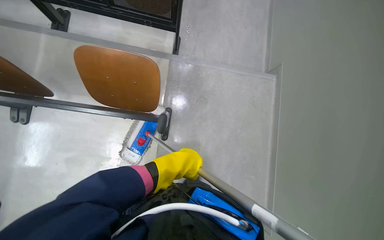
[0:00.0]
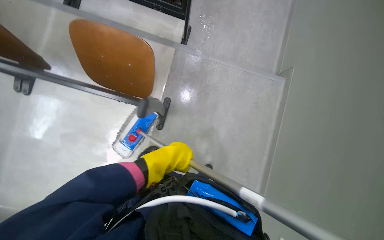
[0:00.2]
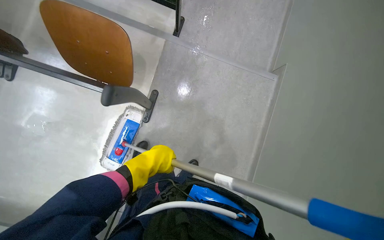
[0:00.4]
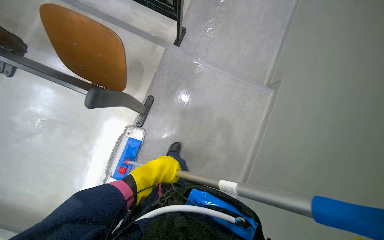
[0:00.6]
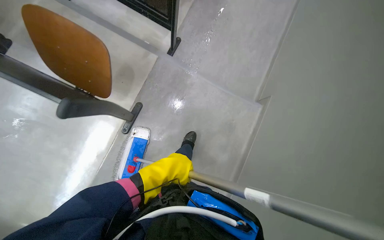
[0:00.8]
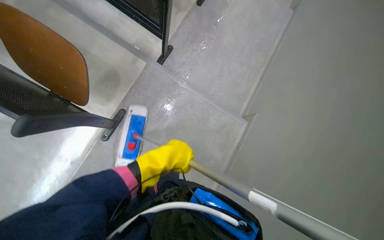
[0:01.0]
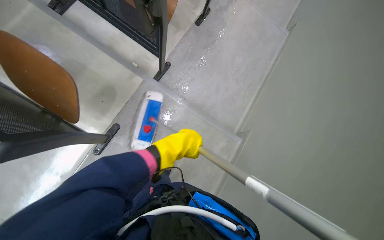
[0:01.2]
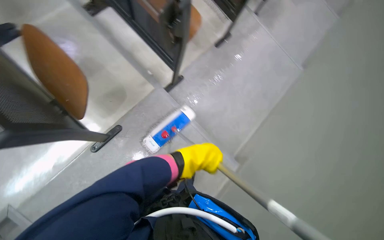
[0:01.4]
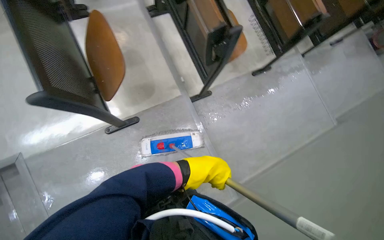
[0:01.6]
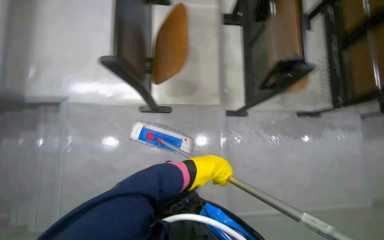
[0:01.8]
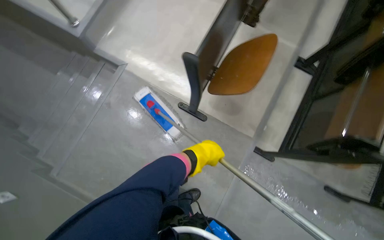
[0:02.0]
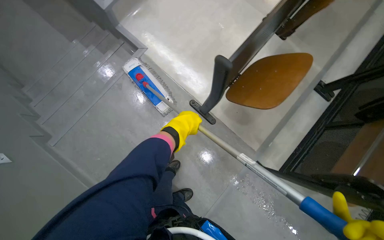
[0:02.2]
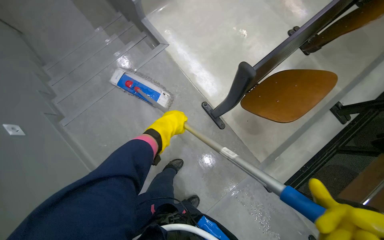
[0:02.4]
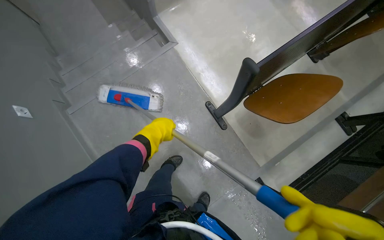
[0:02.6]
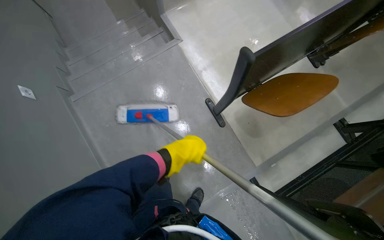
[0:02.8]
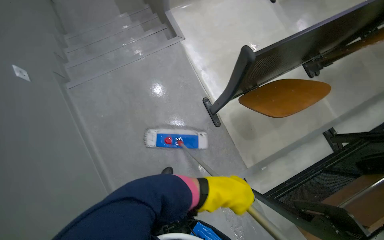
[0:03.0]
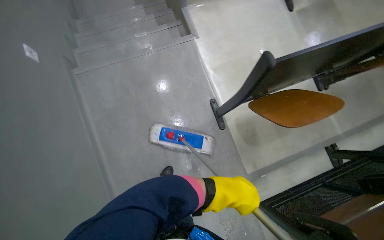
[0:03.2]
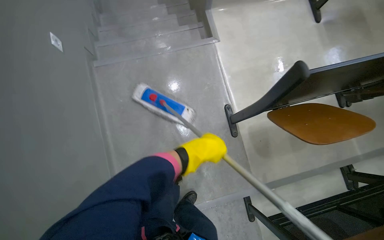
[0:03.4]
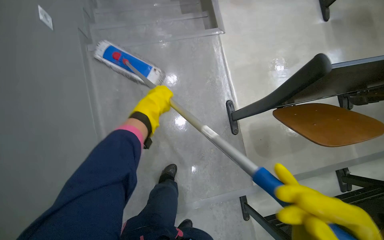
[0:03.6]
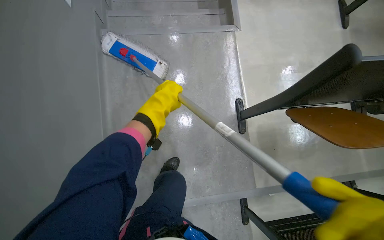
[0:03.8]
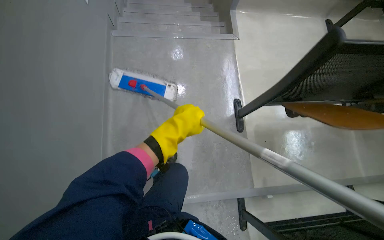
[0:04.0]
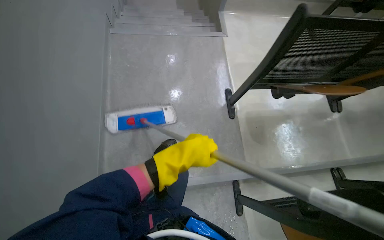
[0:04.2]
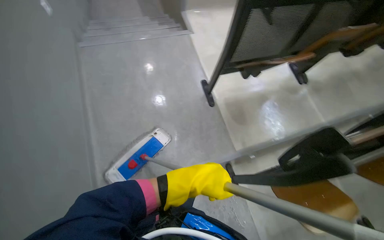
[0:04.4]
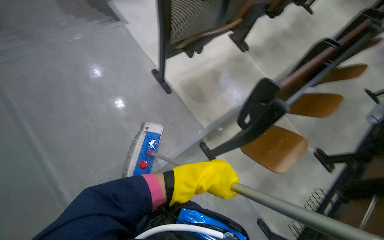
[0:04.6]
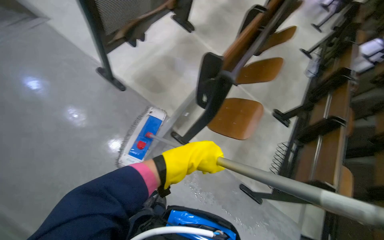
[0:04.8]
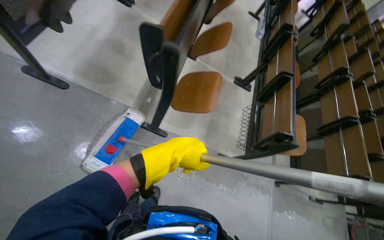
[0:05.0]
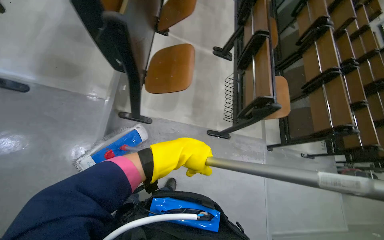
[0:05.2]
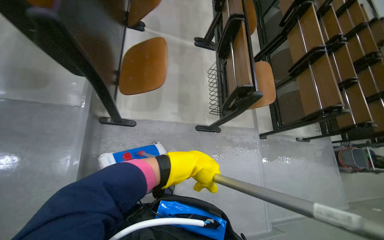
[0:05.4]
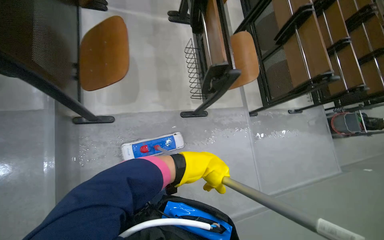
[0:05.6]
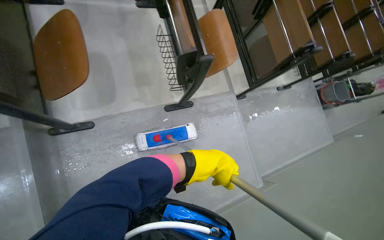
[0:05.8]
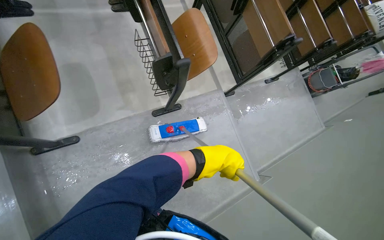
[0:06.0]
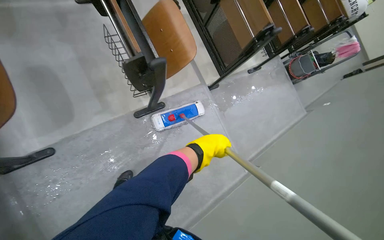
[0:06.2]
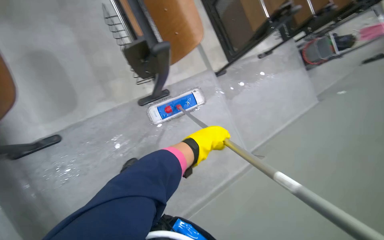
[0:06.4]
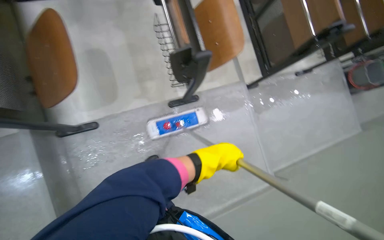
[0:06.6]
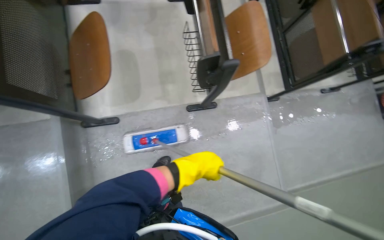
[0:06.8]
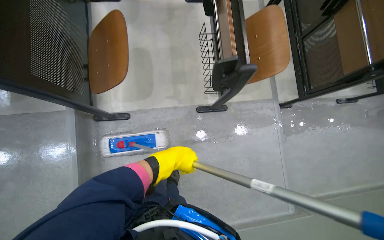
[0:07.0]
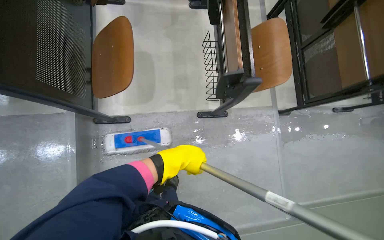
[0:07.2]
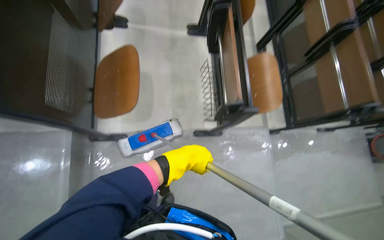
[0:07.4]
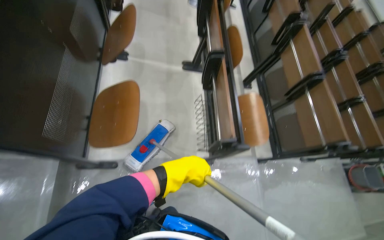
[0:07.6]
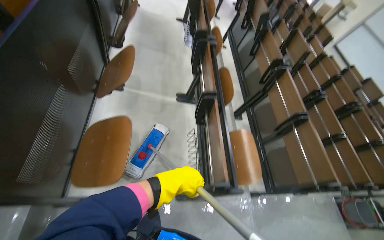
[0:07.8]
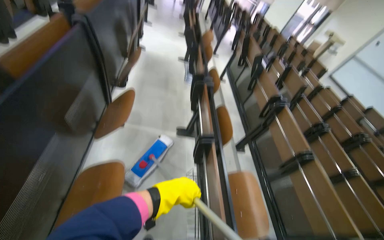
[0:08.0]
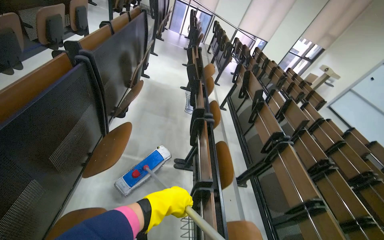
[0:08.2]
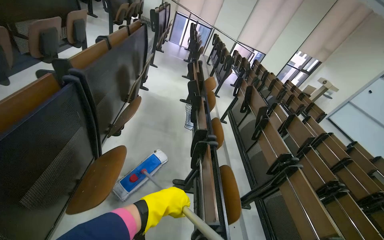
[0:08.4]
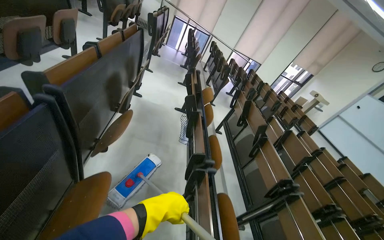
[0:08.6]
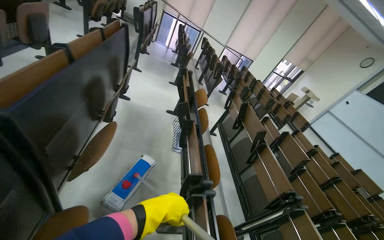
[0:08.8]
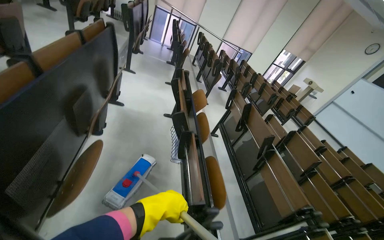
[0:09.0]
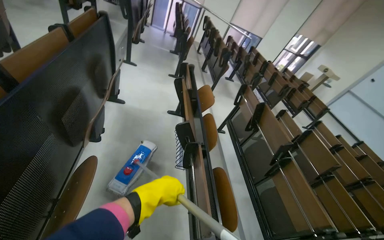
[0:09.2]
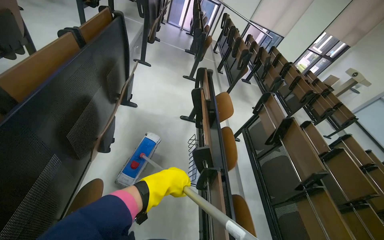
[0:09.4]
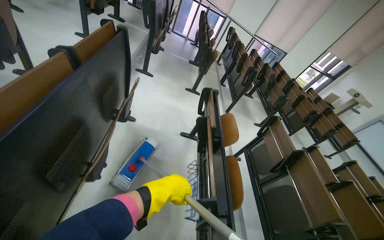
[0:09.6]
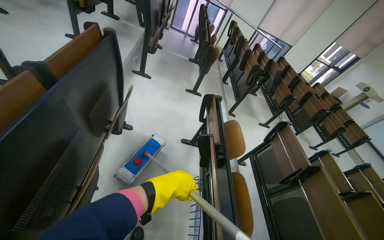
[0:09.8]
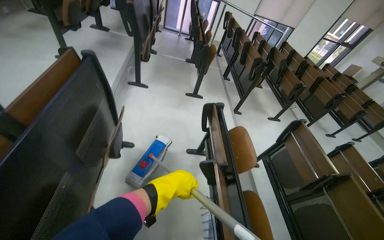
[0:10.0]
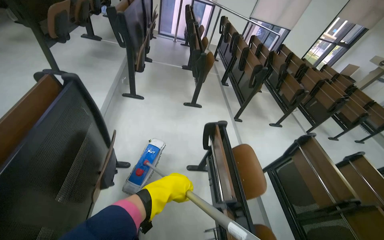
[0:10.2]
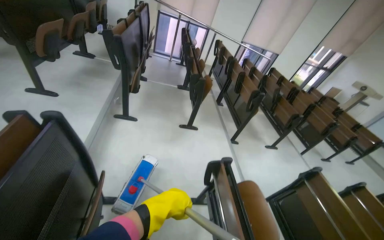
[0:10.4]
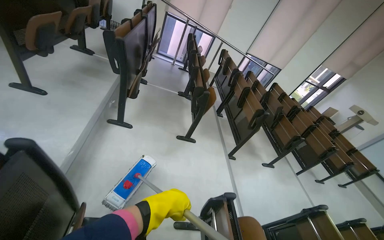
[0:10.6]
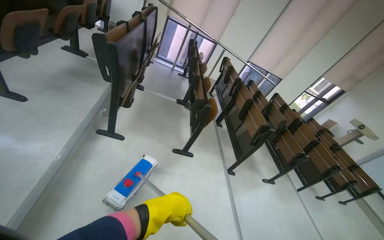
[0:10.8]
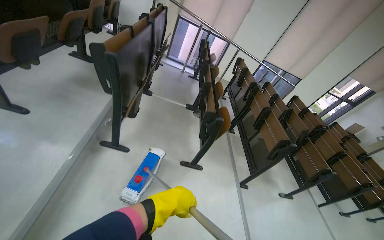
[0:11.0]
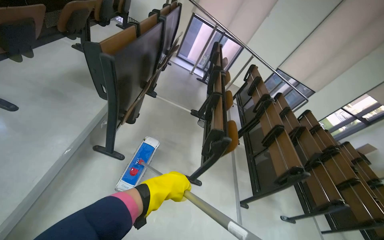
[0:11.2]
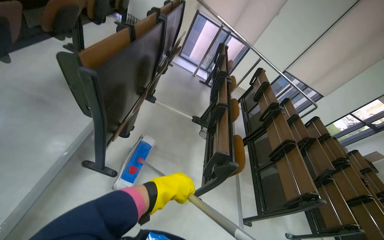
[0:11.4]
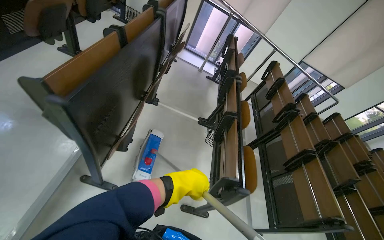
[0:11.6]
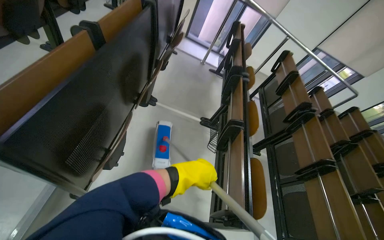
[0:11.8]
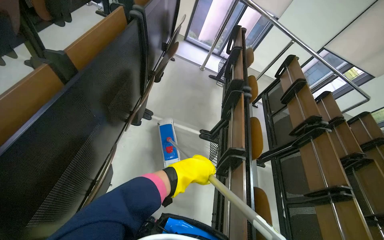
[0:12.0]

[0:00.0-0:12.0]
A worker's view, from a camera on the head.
Job: mopping floor.
The whole recording: Mopping auditorium floor. The worker mops the floor in the auditorium, moving between rows of desks.
0:00.0 to 0:01.6: The wearer moves roughly 50 cm. The camera pitches upward, by approximately 15 degrees. The scene turns about 55 degrees clockwise in the picture.
0:01.6 to 0:03.0: The head turns to the left by roughly 90 degrees.
0:03.0 to 0:04.4: The camera travels approximately 50 cm.
0:04.4 to 0:06.0: The head travels about 80 cm. The head turns to the right by approximately 90 degrees. The wearer looks about 35 degrees further downward.
0:06.0 to 0:07.6: The left hand shifts roughly 30 cm to the left.
0:07.6 to 0:09.0: The wearer moves roughly 1 m. The wearer looks some 30 degrees further upward.
0:09.0 to 0:10.4: The wearer moves some 1.5 m.
0:10.4 to 0:12.0: The camera is carried some 2 m.

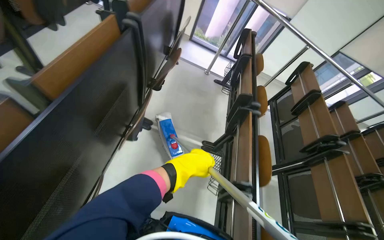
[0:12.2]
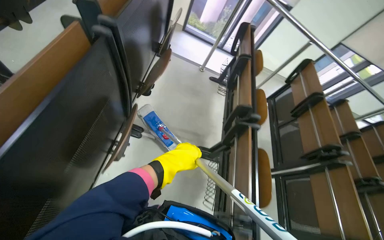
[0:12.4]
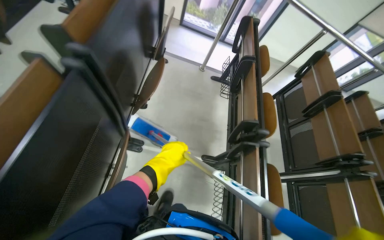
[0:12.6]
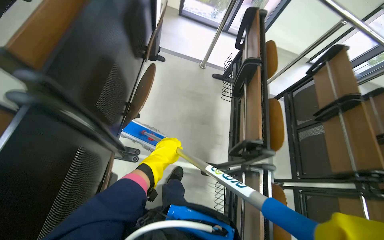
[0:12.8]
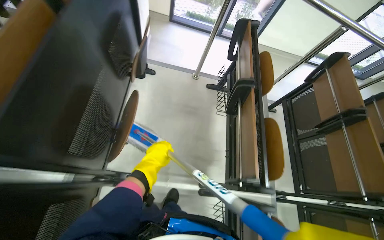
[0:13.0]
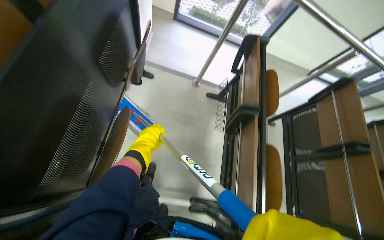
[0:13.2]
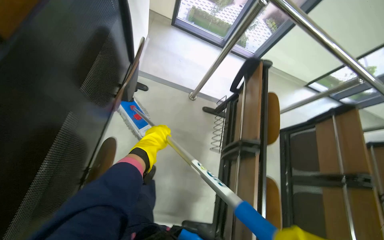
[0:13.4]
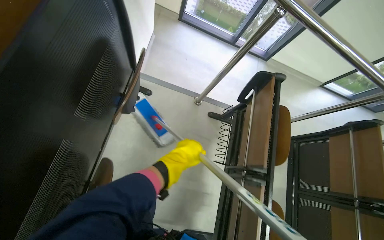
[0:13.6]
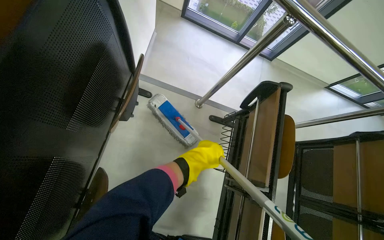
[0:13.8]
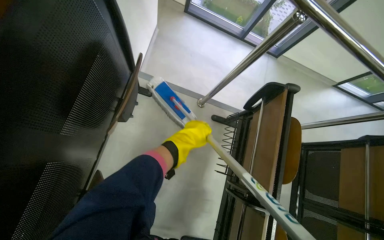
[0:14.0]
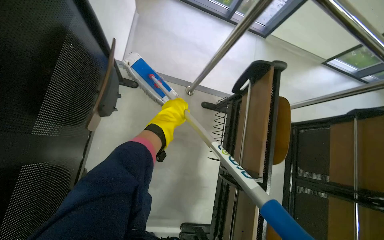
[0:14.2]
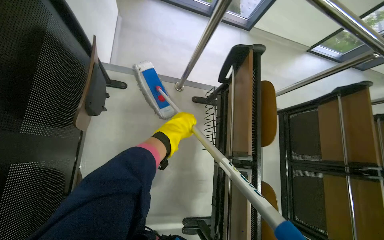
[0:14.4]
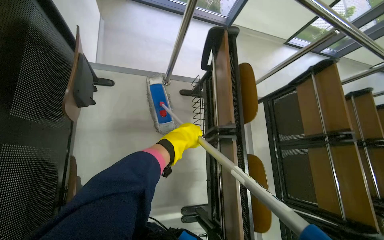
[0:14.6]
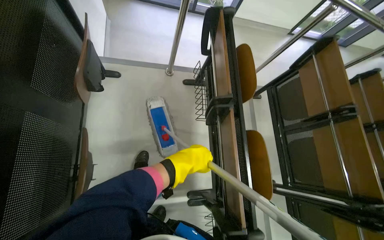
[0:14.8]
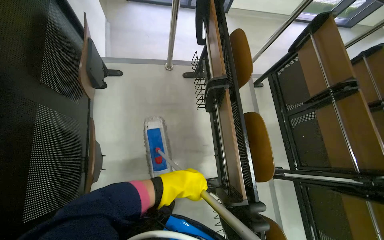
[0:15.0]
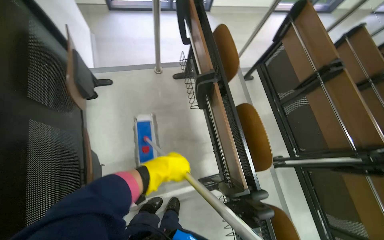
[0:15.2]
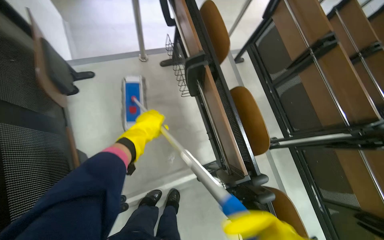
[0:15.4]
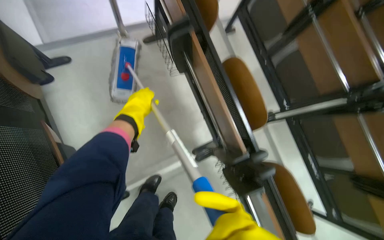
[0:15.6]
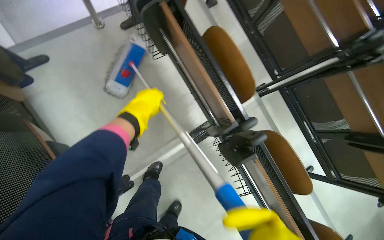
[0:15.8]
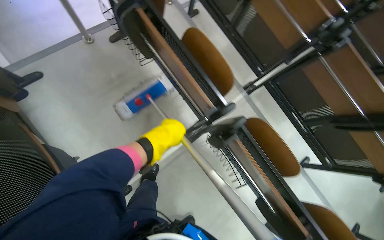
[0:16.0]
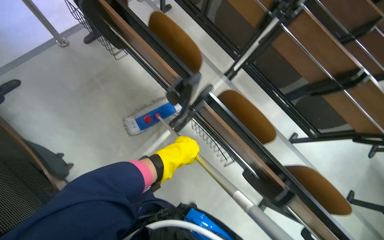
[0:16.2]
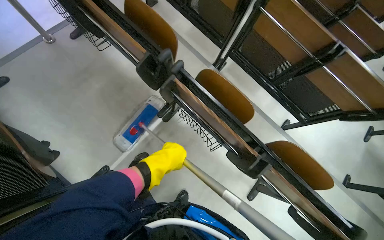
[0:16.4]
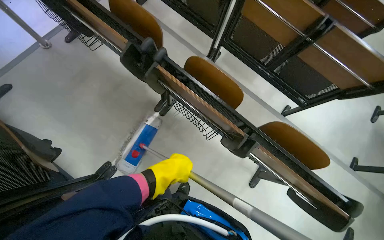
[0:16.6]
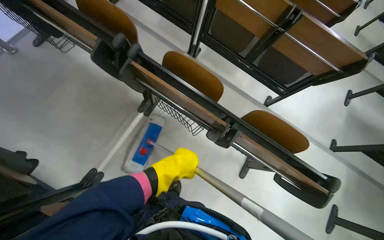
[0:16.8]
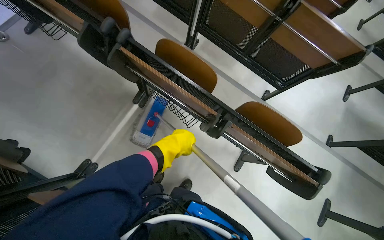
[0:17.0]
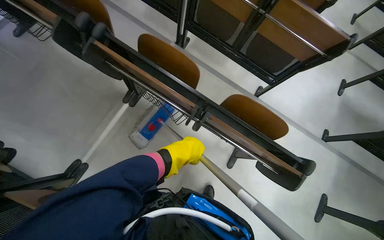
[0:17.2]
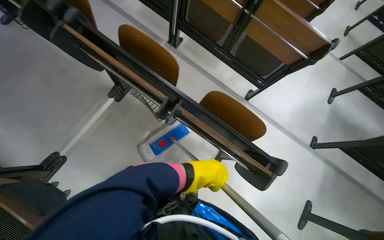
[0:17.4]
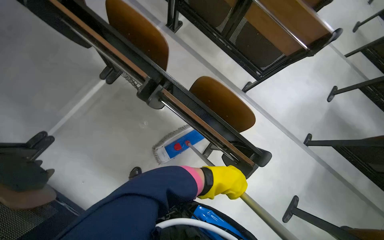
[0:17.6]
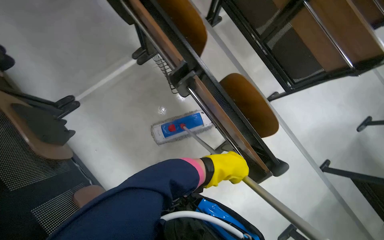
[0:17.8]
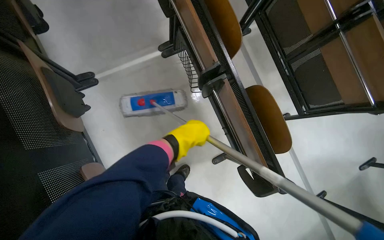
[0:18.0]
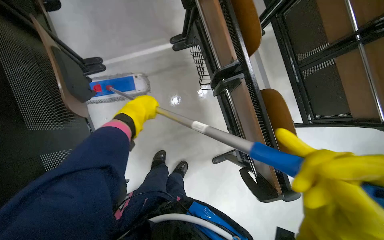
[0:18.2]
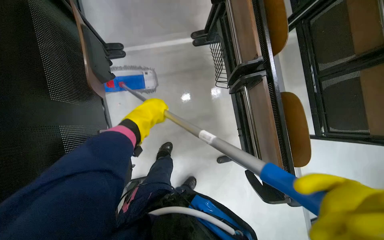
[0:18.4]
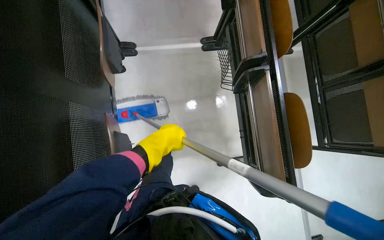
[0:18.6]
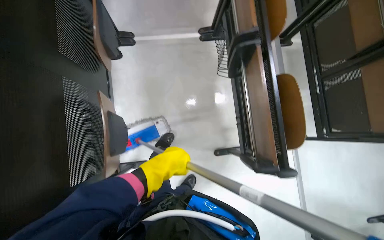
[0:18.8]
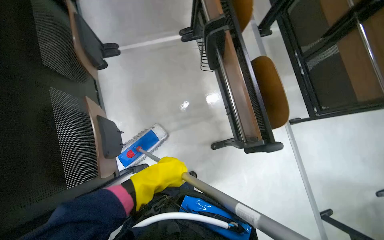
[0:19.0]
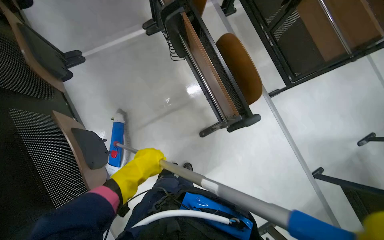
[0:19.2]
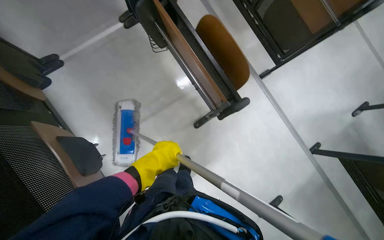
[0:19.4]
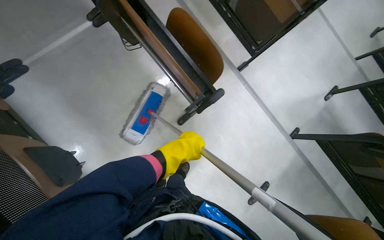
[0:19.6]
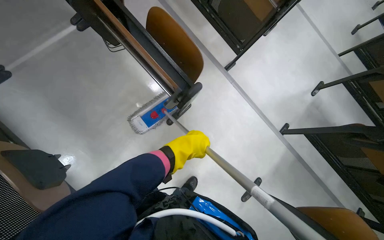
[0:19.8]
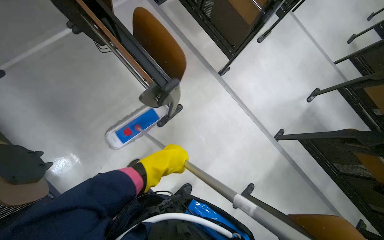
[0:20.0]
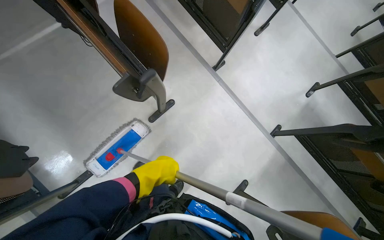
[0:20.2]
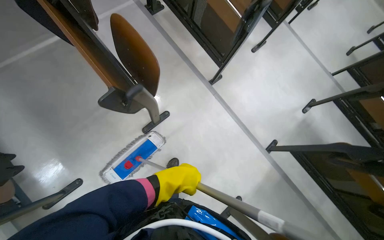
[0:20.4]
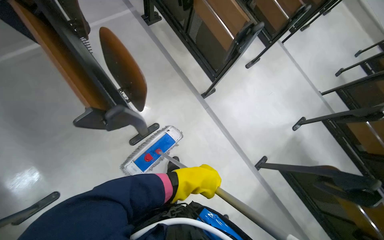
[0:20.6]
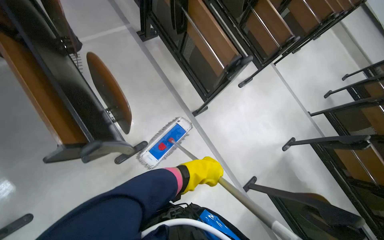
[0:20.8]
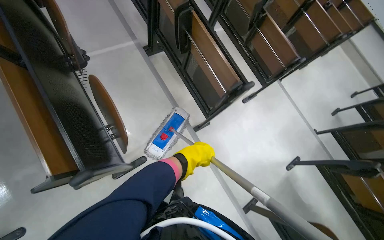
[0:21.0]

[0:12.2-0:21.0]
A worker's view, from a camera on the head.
Job: mopping floor.
The whole recording: Mopping auditorium floor. The worker mops the floor in the auditorium, moving between rows of desks.
0:12.2 to 0:13.6: The head travels roughly 1.5 m. The wearer looks approximately 15 degrees further downward.
0:13.6 to 0:15.2: The scene turns about 30 degrees counterclockwise in the picture. The left hand moves some 20 cm up the picture and comes back.
0:15.2 to 0:16.6: The camera is carried some 60 cm. The view tilts about 10 degrees downward. Everything in view rotates some 40 degrees counterclockwise.
0:16.6 to 0:18.0: The scene rotates clockwise by some 25 degrees.
0:19.6 to 0:21.0: The camera is carried about 50 cm. The view tilts approximately 15 degrees upward.
